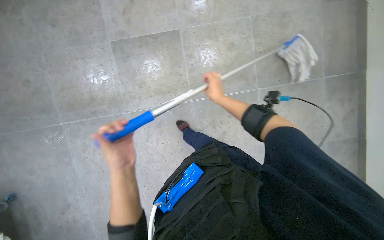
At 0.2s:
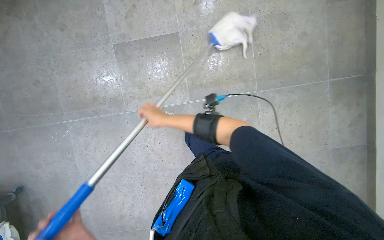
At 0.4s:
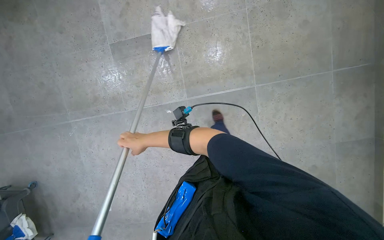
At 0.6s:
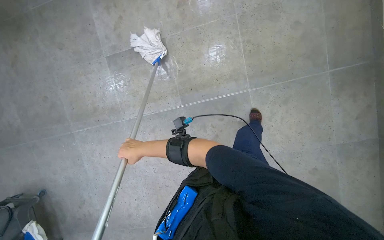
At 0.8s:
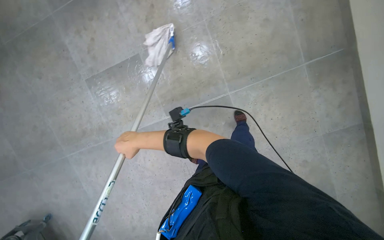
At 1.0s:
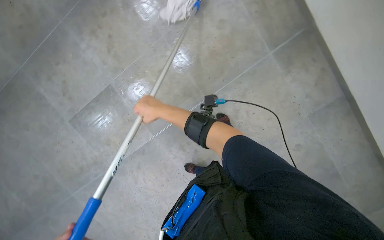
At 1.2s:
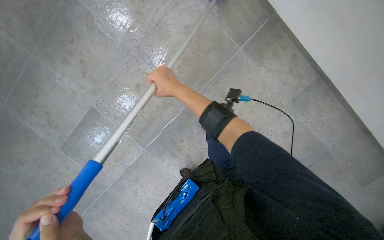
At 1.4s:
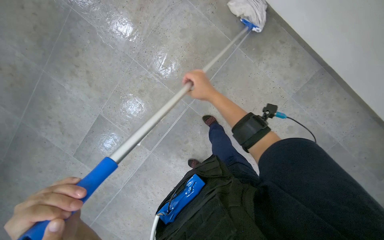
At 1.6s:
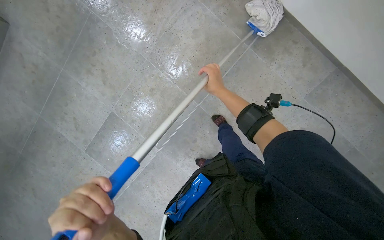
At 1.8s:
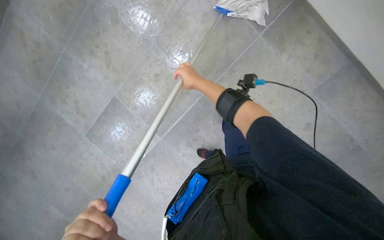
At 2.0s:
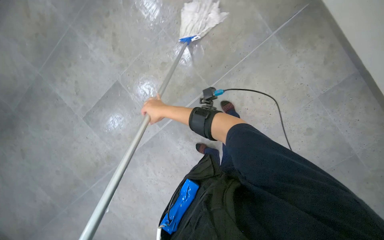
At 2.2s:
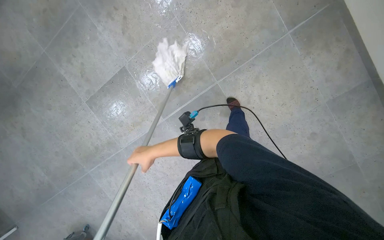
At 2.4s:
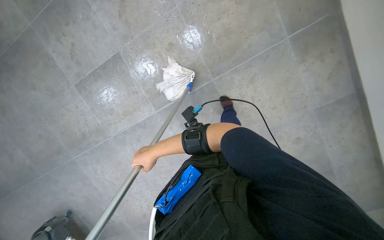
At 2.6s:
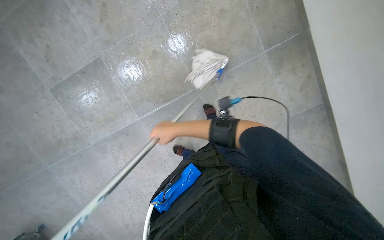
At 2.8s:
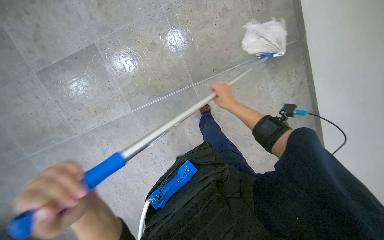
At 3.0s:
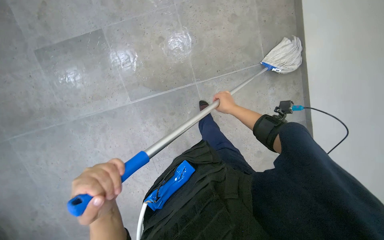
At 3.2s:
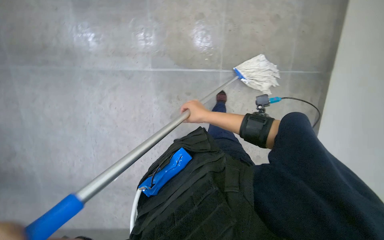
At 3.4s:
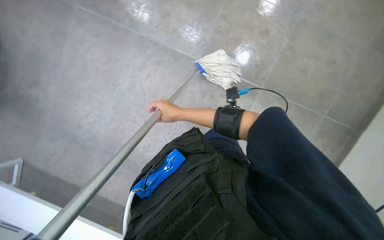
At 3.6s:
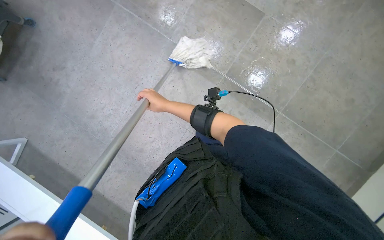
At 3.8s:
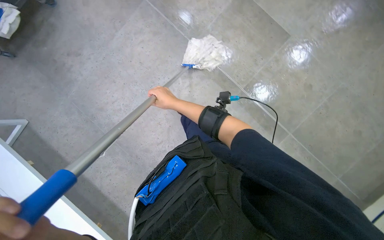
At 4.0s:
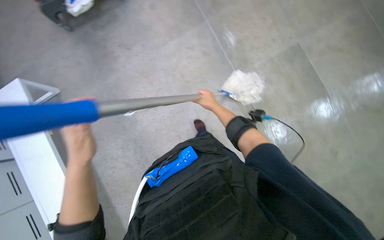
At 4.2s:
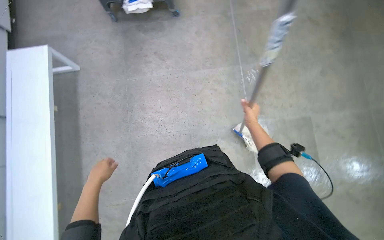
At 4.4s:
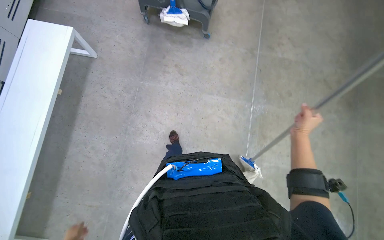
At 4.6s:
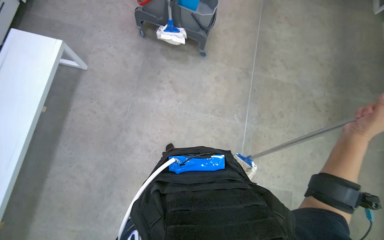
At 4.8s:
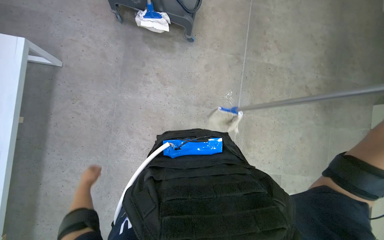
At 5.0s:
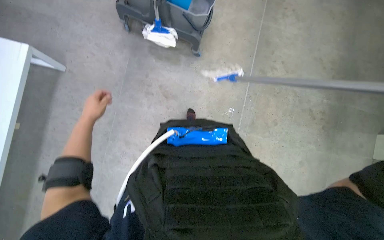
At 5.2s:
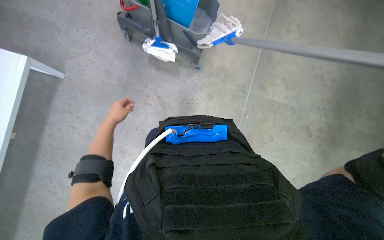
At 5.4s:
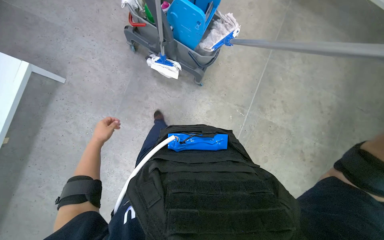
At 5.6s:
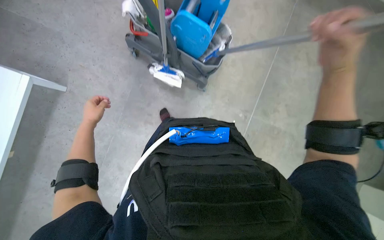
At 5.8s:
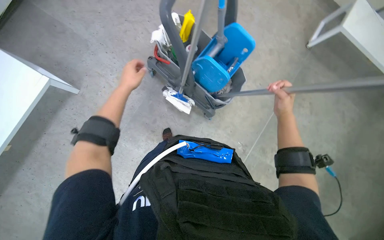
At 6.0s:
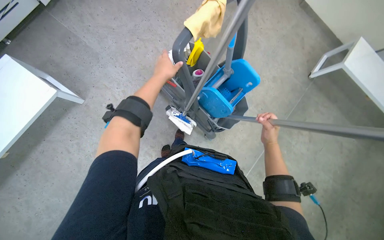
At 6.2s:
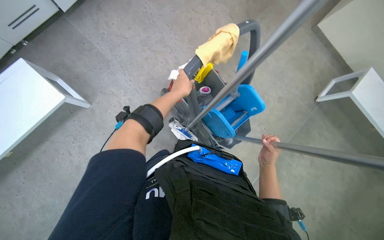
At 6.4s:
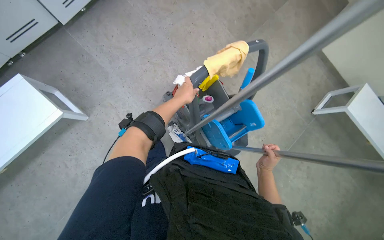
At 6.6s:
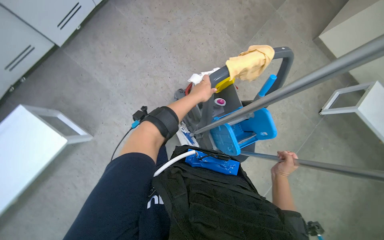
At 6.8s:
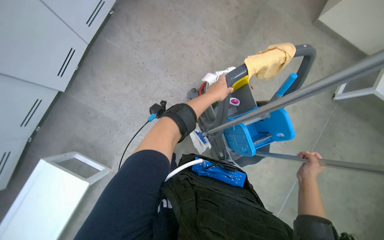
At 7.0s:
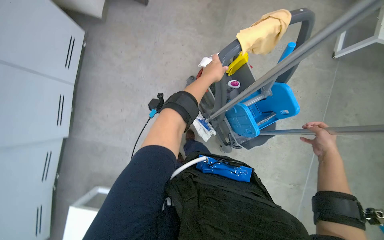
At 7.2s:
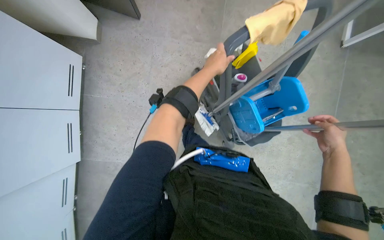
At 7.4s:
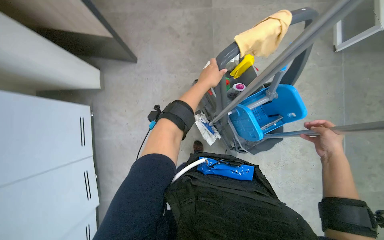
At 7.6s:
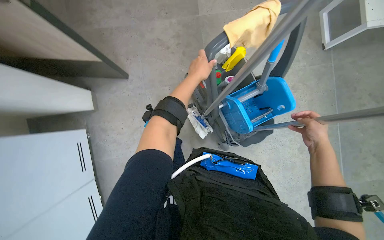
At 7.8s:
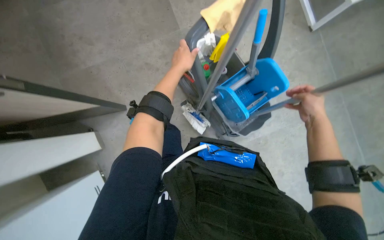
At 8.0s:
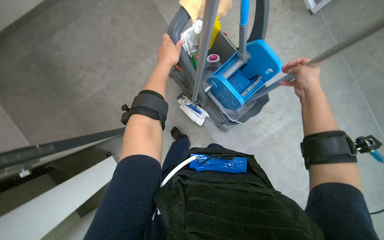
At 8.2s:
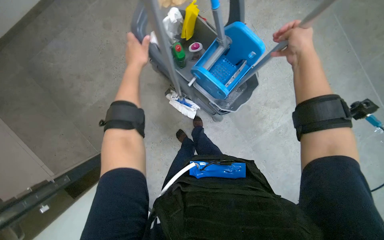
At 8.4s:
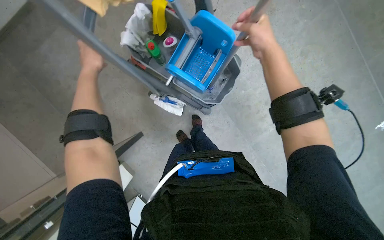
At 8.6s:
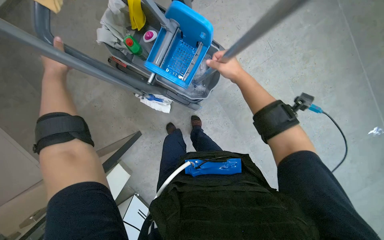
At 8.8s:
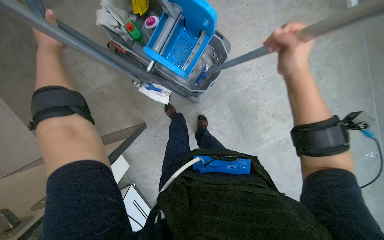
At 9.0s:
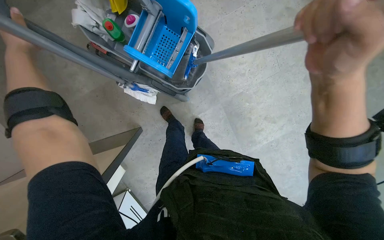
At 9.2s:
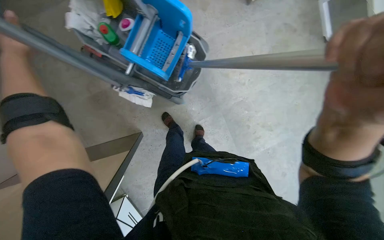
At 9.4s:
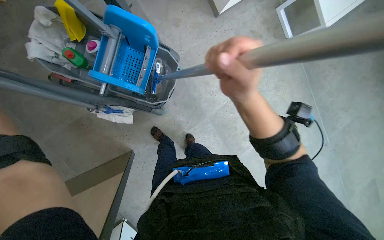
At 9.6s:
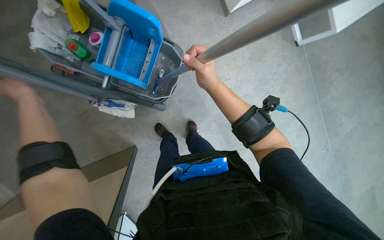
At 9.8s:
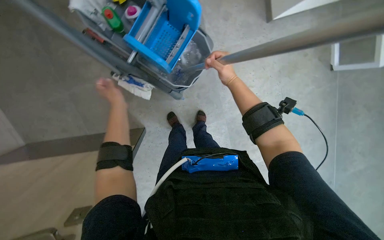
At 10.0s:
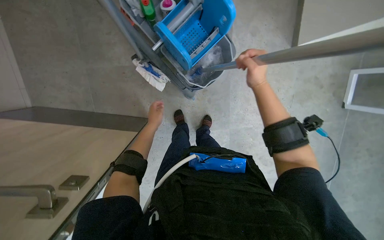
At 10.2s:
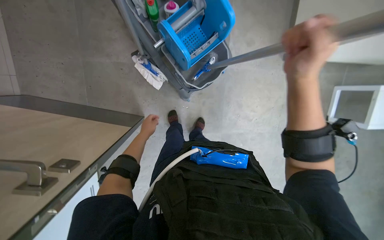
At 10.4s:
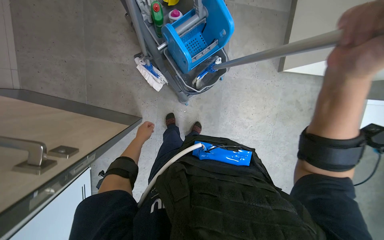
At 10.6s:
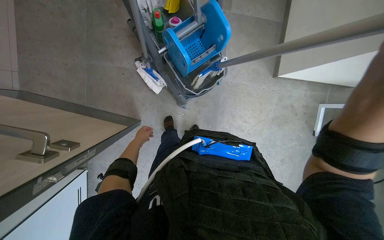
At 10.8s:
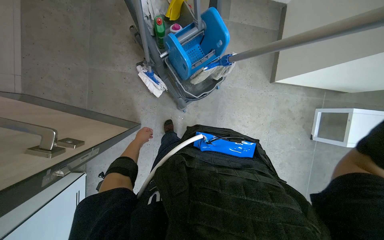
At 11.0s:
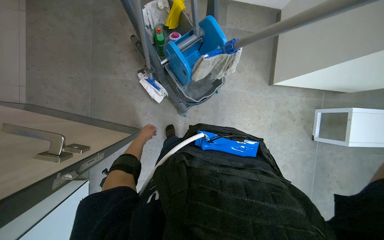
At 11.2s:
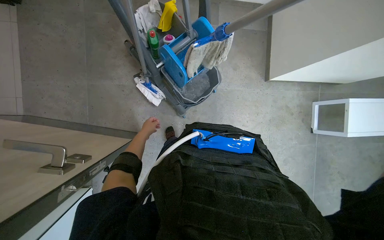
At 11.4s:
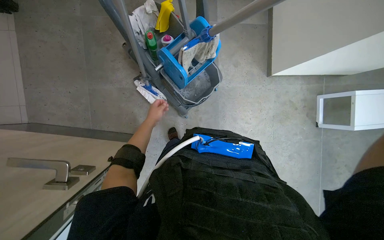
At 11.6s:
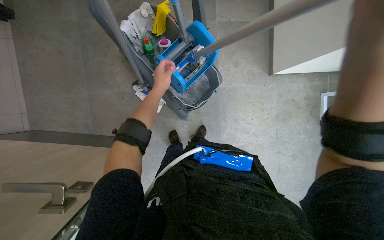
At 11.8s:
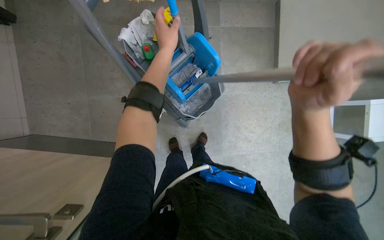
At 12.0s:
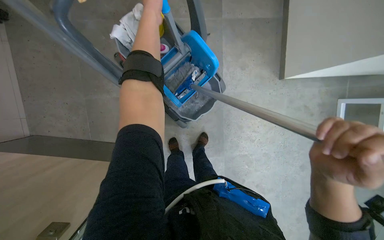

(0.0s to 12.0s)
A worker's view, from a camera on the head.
Job: mopping floor.
The whole recording: Mopping tiled floor. The worker mops the tiled floor with a blue and grey mop.
0.0s - 1.6s: The camera travels approximately 90 cm. The view swings roughly 20 degrees to the left. Everything in view rotates approximately 35 degrees counterclockwise.
1.6s - 3.0s: The camera is aimed approximately 20 degrees further to the right. The scene turns about 30 degrees clockwise in the picture. The right hand reaches about 40 cm to the left, then returns.
3.0s - 4.4s: The camera pitches upward, by about 25 degrees. The scene turns about 50 degrees clockwise in the picture.
4.4s - 6.0s: The wearer moves approximately 80 cm. The scene turns some 30 degrees clockwise in the picture.

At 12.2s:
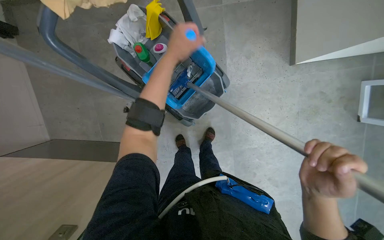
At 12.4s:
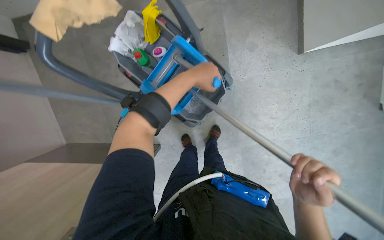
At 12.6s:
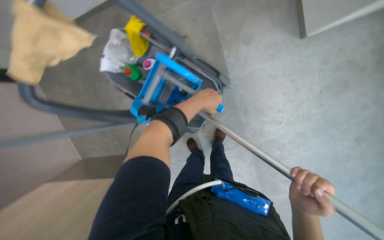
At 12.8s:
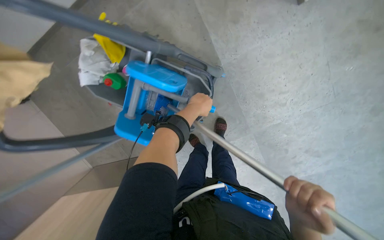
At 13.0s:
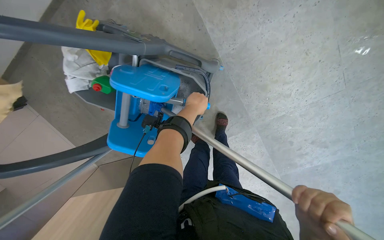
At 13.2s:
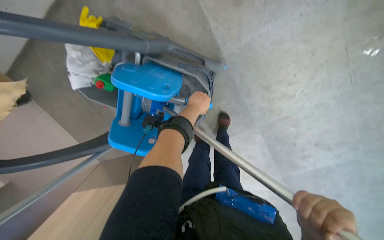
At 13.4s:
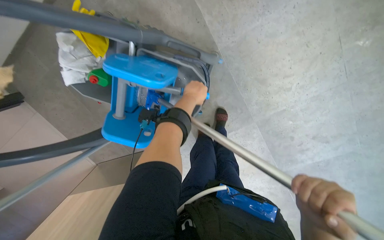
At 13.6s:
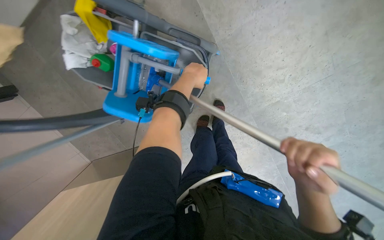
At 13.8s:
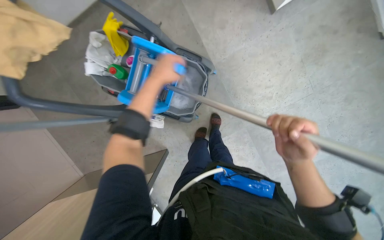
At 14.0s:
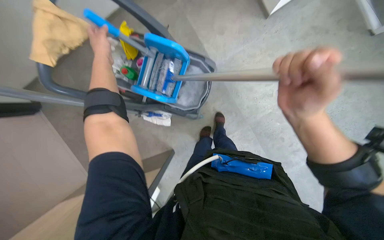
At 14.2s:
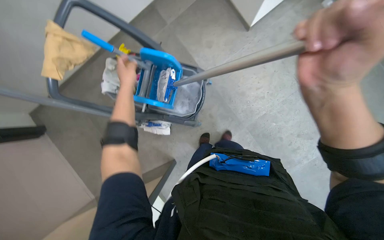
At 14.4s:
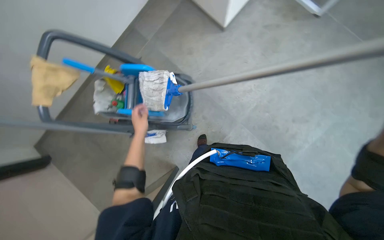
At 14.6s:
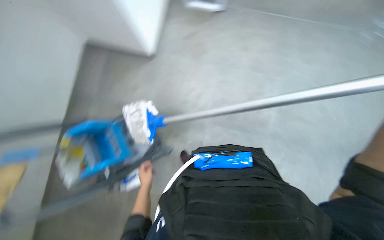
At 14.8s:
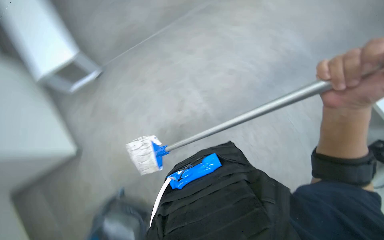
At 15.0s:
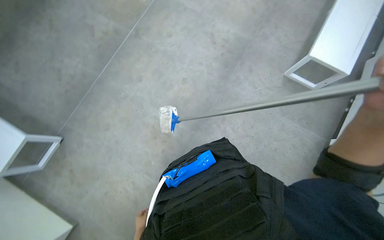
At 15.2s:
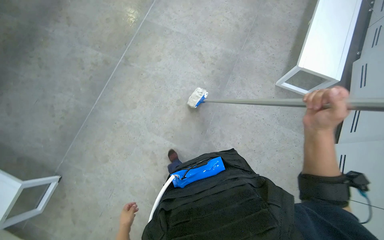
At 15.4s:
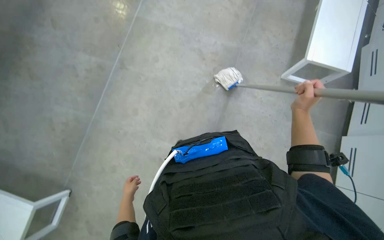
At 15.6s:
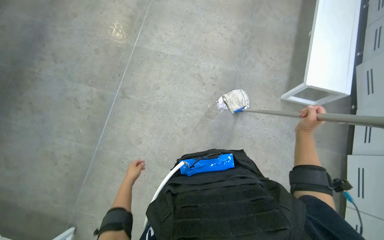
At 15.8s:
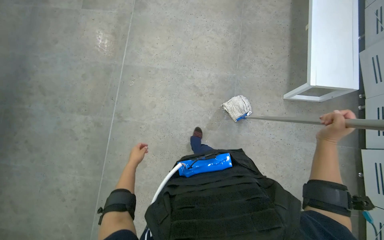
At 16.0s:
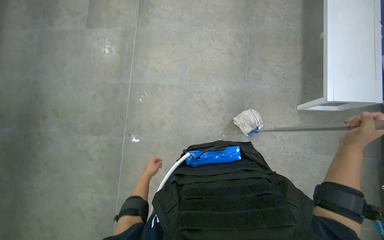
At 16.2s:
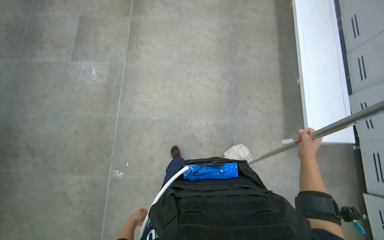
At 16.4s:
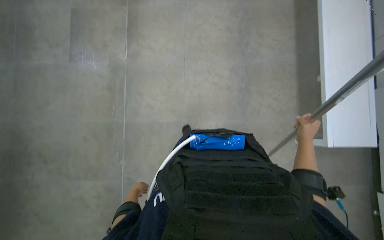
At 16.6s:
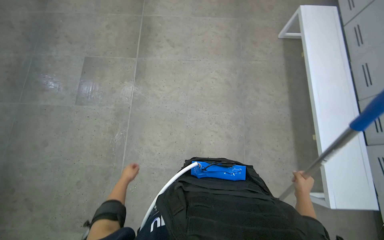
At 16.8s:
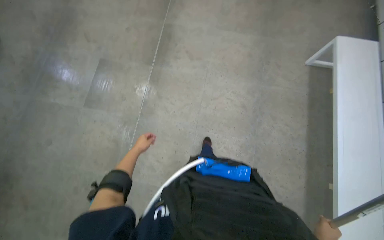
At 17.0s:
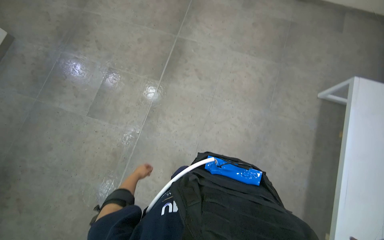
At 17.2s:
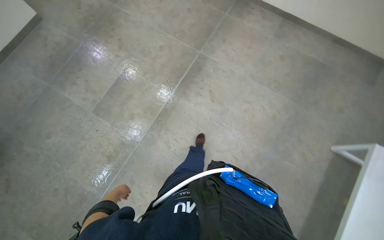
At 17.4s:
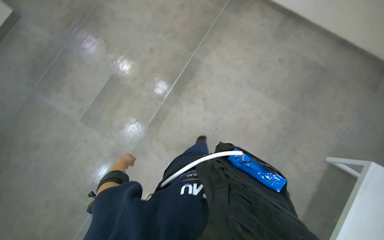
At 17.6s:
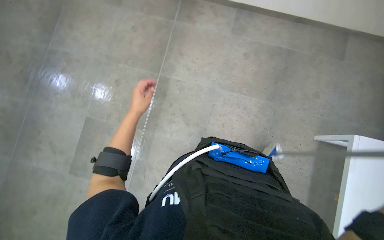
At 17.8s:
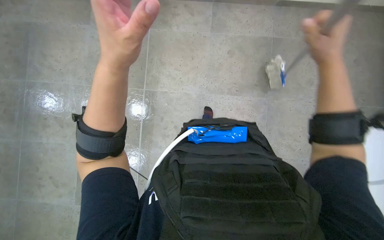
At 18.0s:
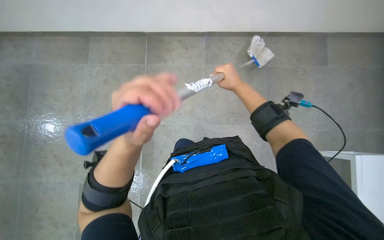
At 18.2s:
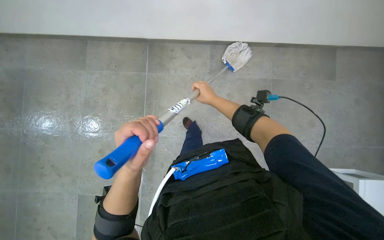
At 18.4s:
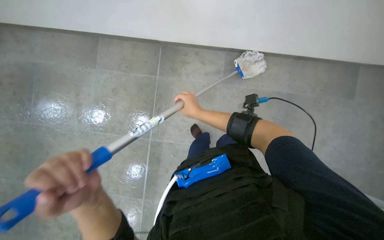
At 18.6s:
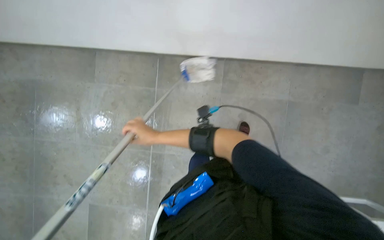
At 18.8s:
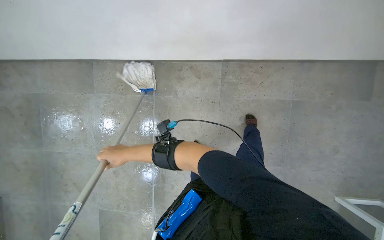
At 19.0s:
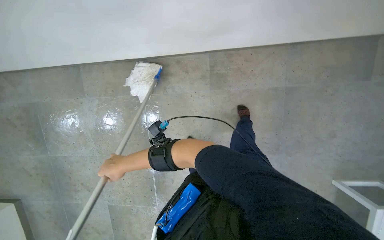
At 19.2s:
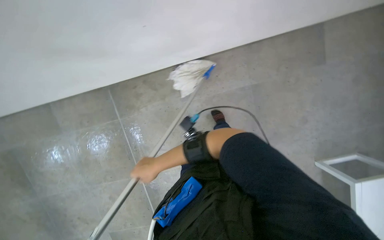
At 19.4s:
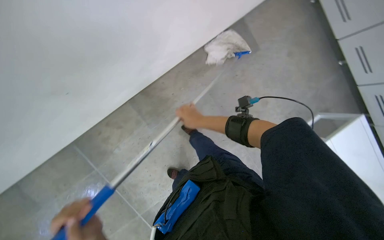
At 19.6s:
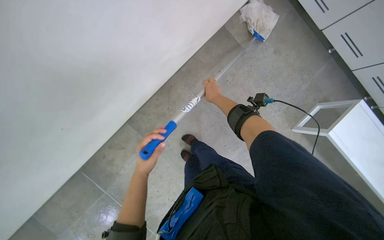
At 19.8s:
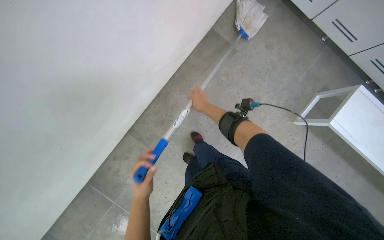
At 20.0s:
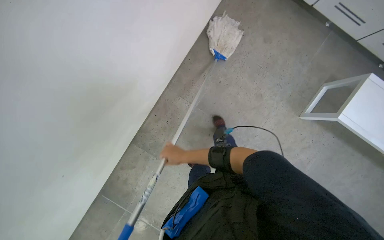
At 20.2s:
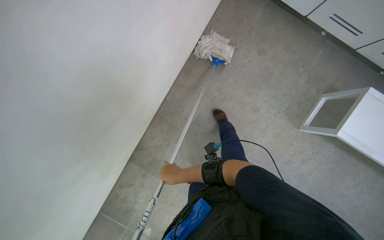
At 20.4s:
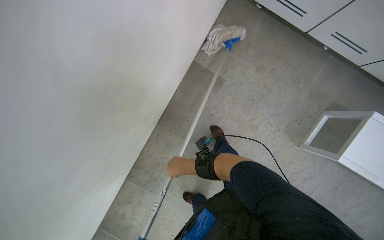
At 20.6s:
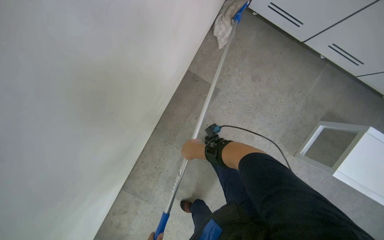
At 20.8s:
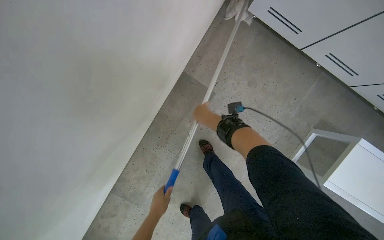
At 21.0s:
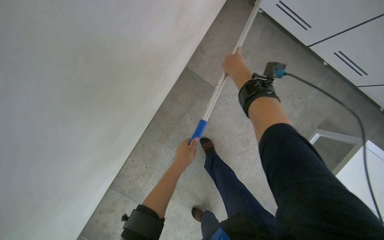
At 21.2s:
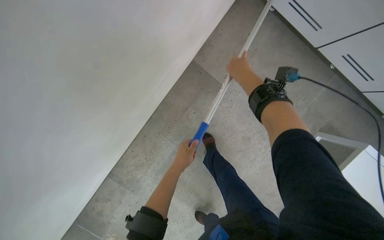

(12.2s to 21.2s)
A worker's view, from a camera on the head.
Job: mopping floor.
The whole recording: Mopping tiled floor. The worker mops the tiled floor with a blue and grey mop.
13.8s - 15.2s: The camera is carried some 40 cm. The view tips upward by roughly 20 degrees. Everything in view rotates roughly 50 degrees counterclockwise.
15.2s - 16.6s: The head travels approximately 1 m. The wearer looks some 20 degrees further upward. Everything in view rotates approximately 25 degrees counterclockwise.
16.6s - 18.2s: The wearer moves some 60 cm. The wearer looks approximately 25 degrees further upward.
18.2s - 19.8s: The wearer moves about 60 cm. The scene rotates counterclockwise by approximately 60 degrees.
19.8s - 21.2s: The camera is carried roughly 60 cm.
